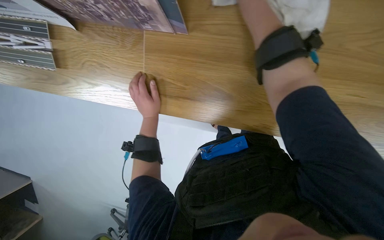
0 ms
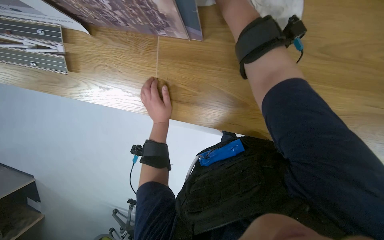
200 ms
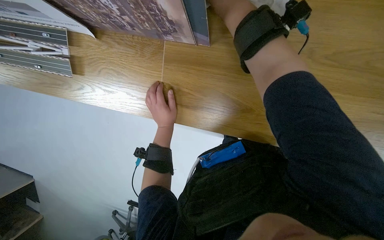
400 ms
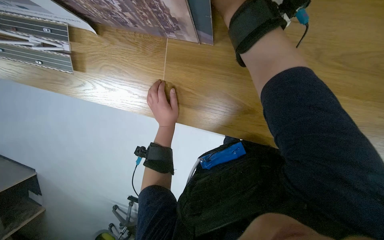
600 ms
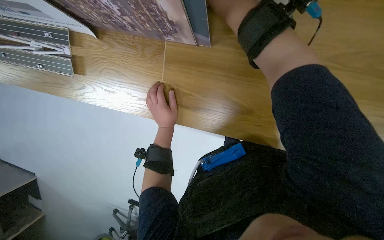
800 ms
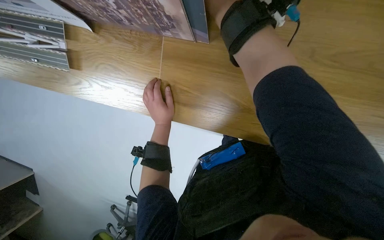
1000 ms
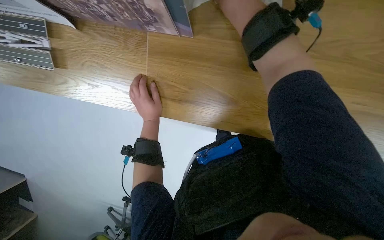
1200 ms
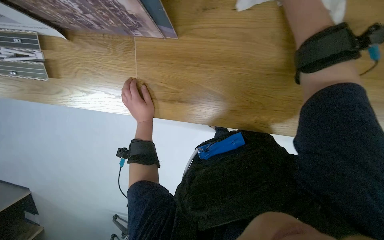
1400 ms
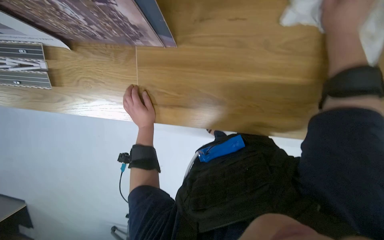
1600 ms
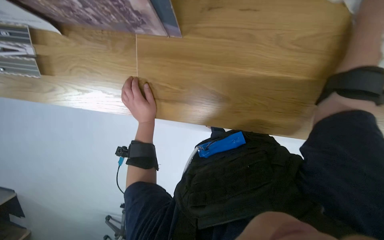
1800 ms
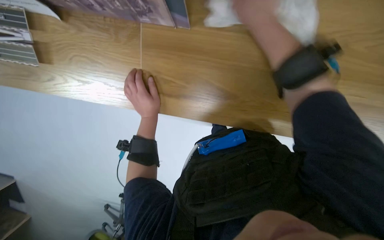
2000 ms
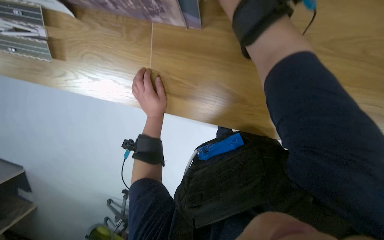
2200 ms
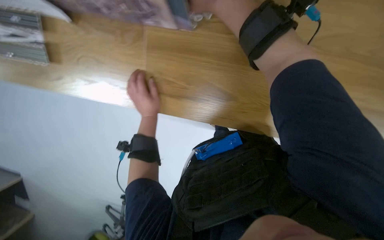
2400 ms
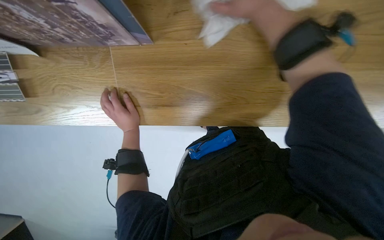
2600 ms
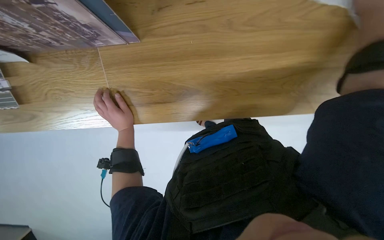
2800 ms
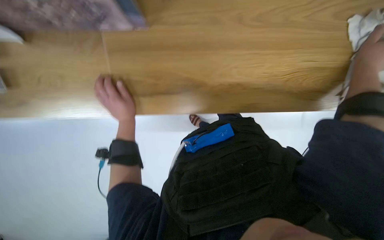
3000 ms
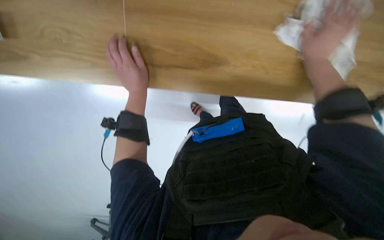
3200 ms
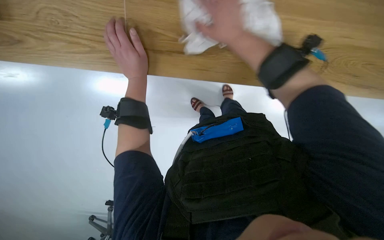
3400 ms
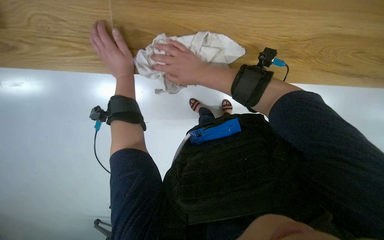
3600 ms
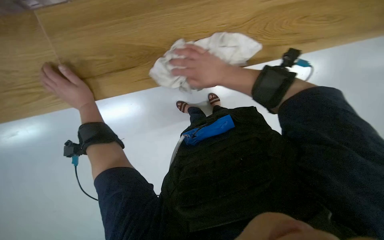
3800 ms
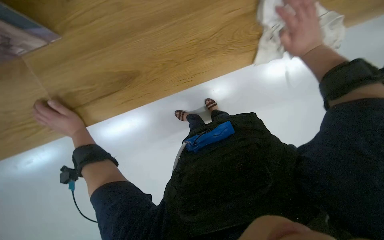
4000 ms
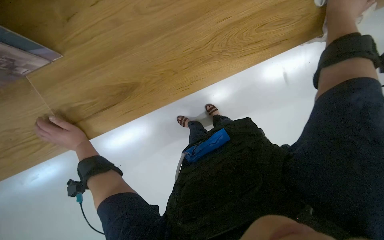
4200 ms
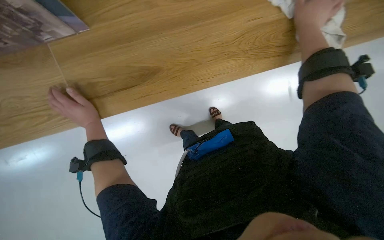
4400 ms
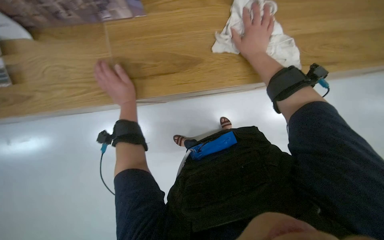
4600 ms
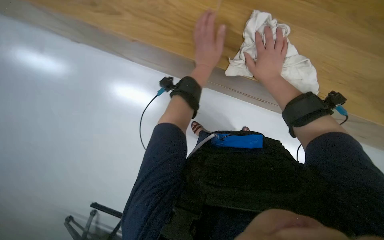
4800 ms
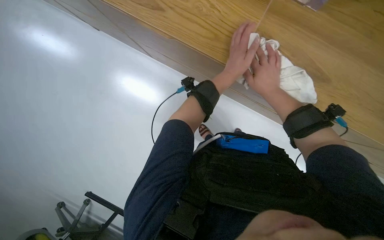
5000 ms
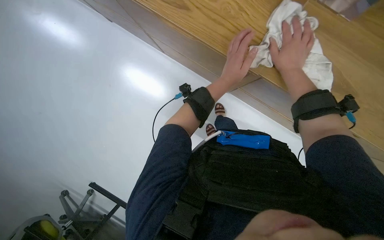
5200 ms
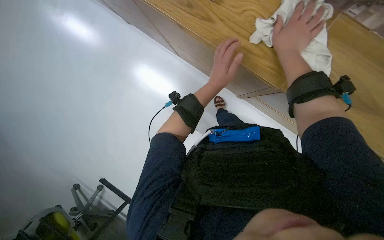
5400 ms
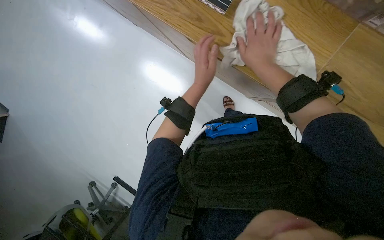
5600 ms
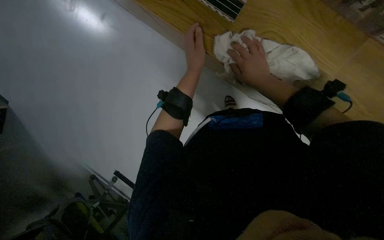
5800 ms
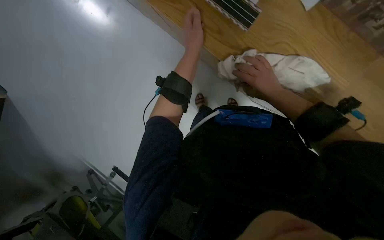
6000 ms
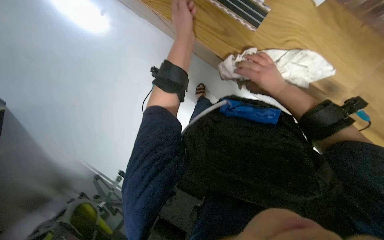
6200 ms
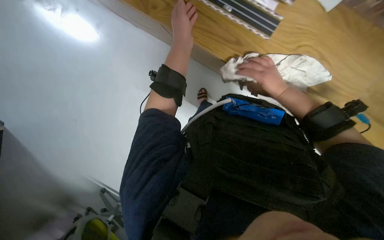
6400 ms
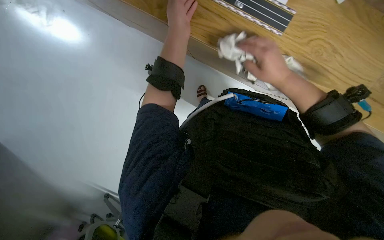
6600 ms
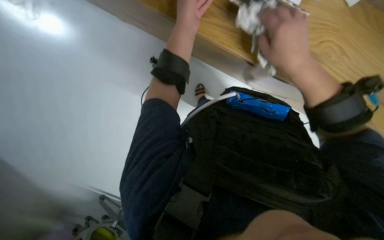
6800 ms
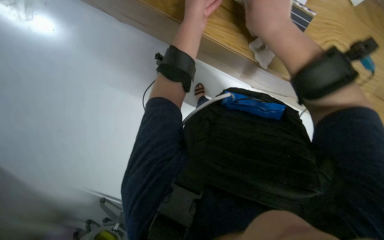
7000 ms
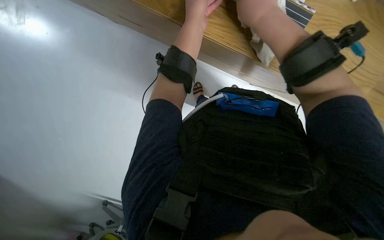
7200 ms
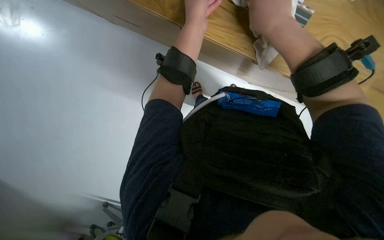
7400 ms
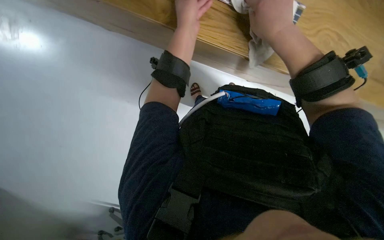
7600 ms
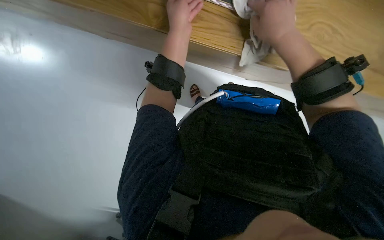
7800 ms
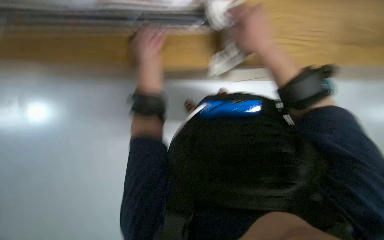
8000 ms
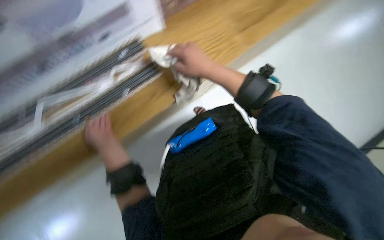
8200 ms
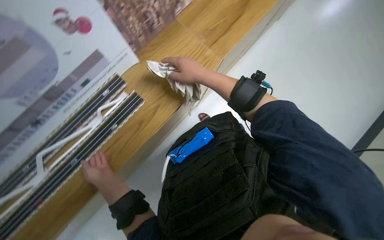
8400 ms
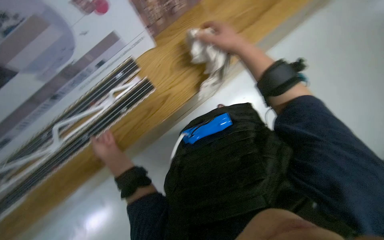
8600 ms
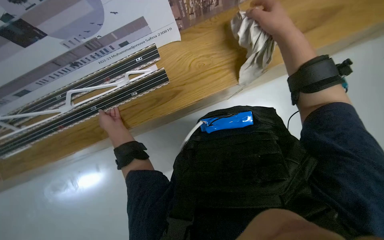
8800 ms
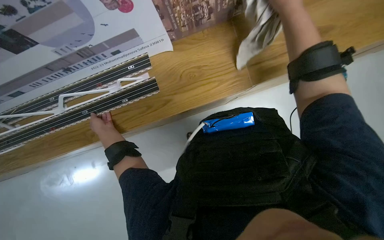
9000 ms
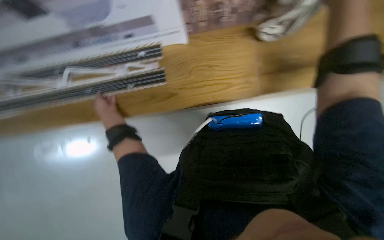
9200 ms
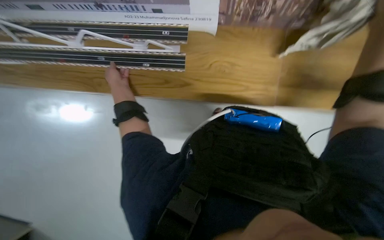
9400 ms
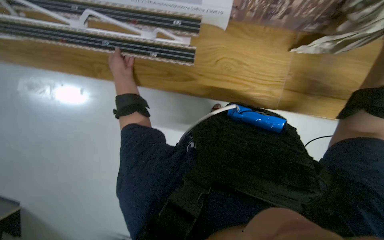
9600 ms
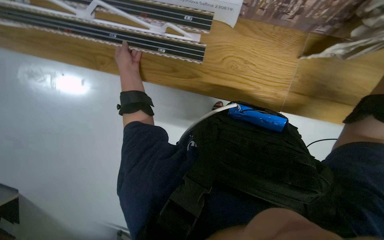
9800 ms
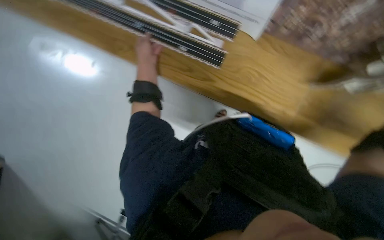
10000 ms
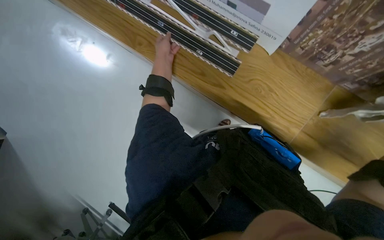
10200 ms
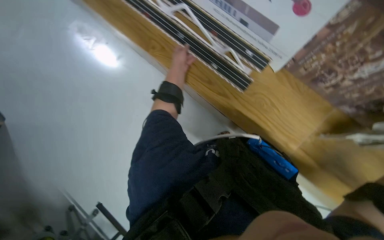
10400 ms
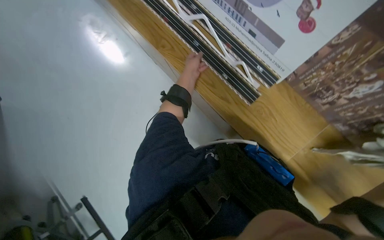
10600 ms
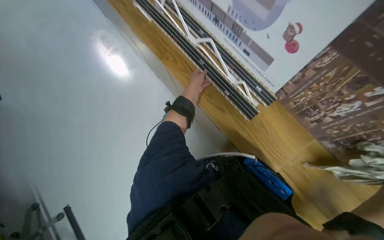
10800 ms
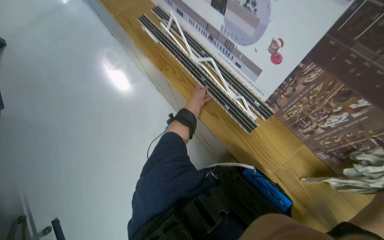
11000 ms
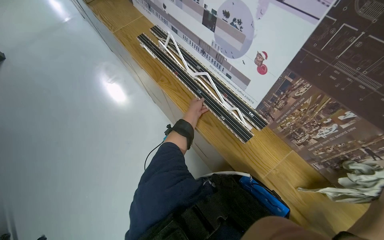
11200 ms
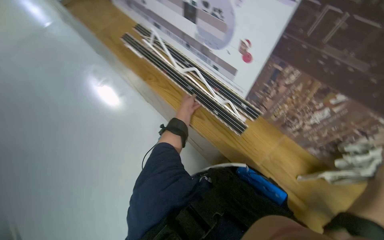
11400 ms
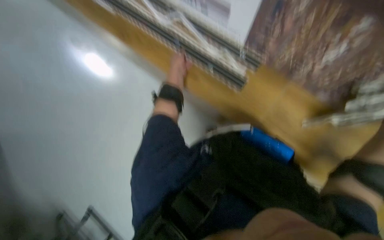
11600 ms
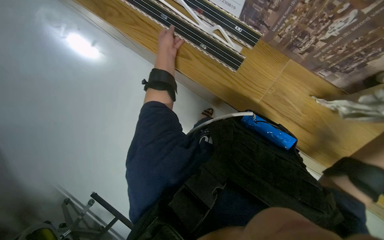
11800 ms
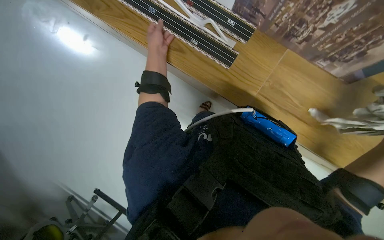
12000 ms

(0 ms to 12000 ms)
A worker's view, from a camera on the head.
Job: wiping surfaces.
The whole recording: Wiping wooden desk surface. The worker wipes the wooden desk surface with a white cloth.
4400 ms - 6000 ms: The view tilts about 15 degrees downward. The right hand moves nearer and farther over roughly 15 cm, changing direction 2 times, while the left hand is displaced up the picture and to the right by some 40 cm.
6000 ms - 7600 ms: The right hand goes about 20 cm nearer to the camera, to the left and up the picture.
9000 ms - 10400 ms: The scene rotates clockwise by about 50 degrees.
10400 ms - 12000 ms: The head turns to the right by some 20 degrees.

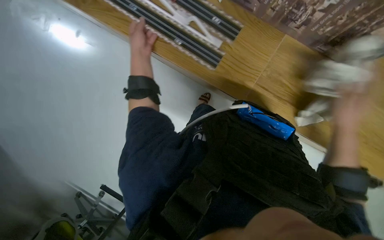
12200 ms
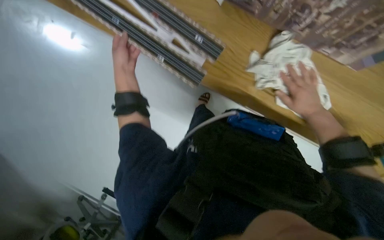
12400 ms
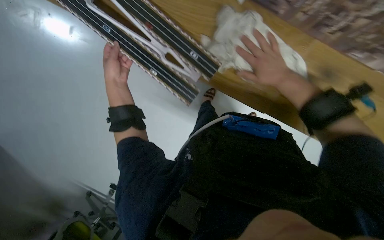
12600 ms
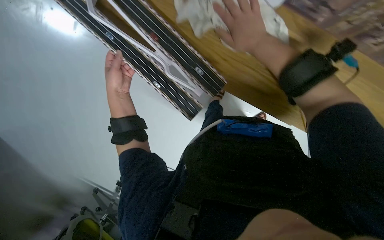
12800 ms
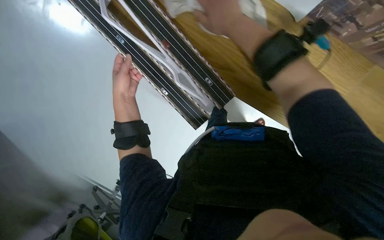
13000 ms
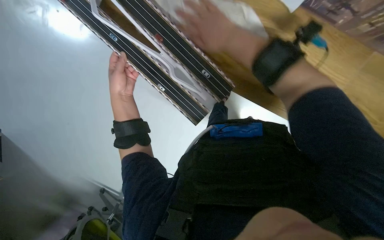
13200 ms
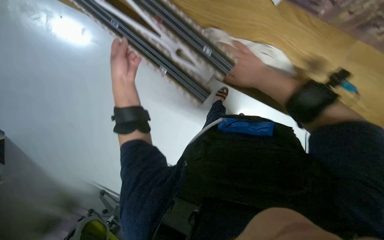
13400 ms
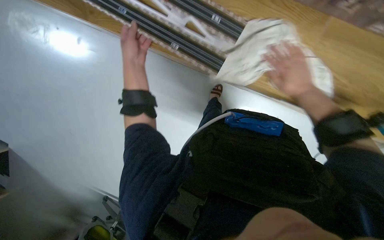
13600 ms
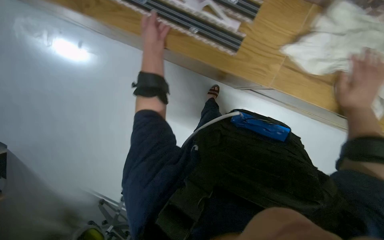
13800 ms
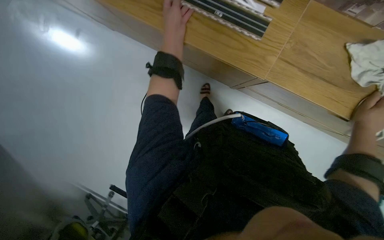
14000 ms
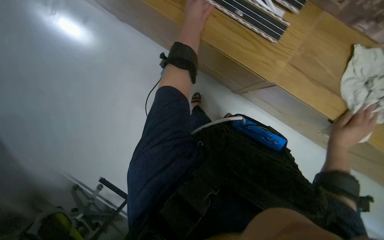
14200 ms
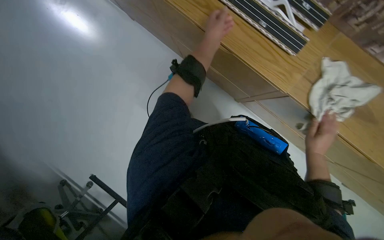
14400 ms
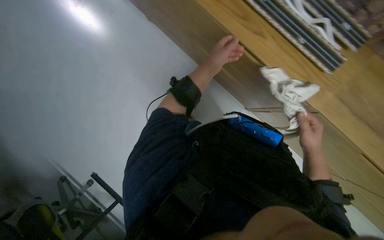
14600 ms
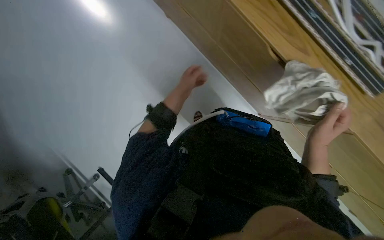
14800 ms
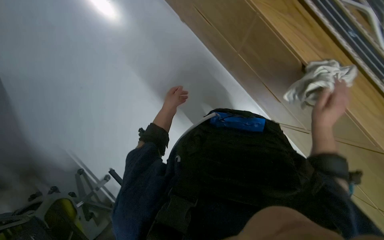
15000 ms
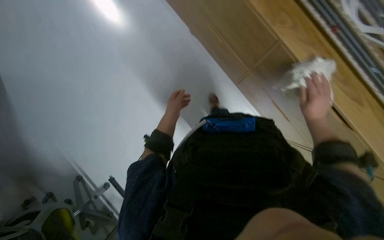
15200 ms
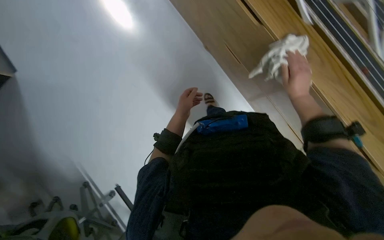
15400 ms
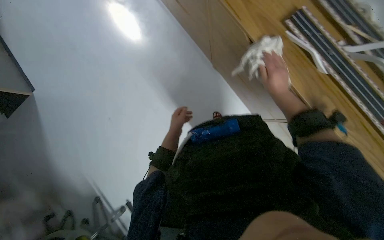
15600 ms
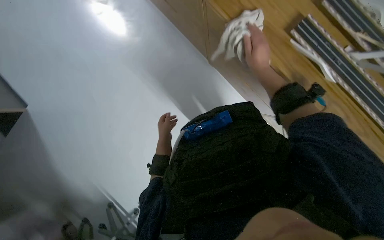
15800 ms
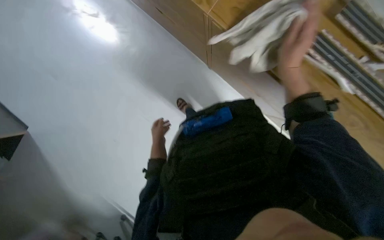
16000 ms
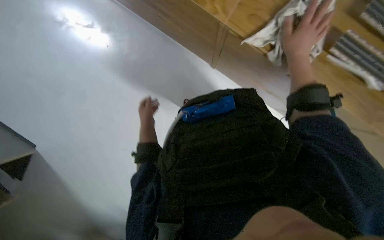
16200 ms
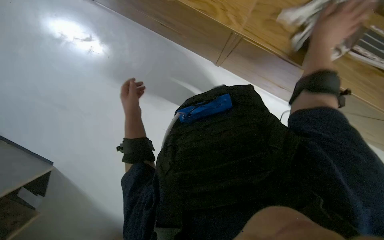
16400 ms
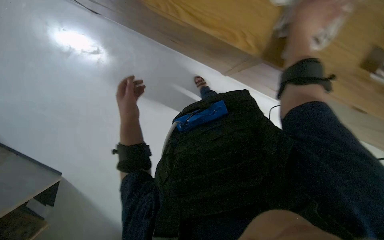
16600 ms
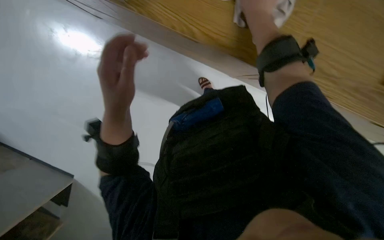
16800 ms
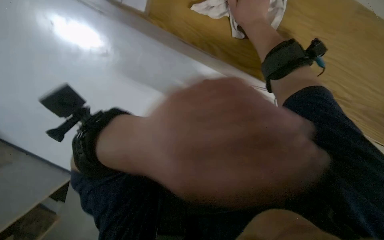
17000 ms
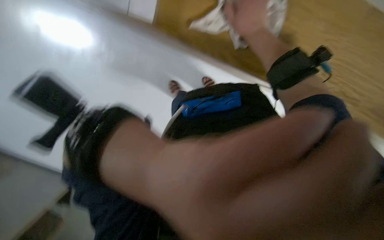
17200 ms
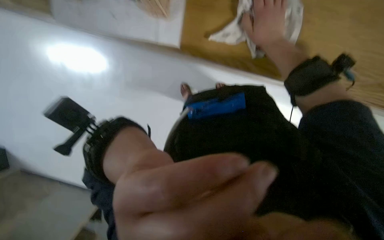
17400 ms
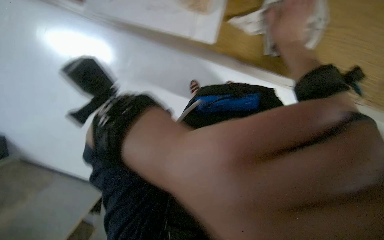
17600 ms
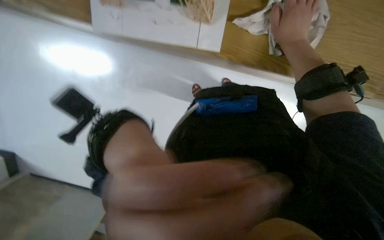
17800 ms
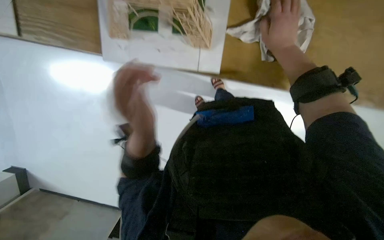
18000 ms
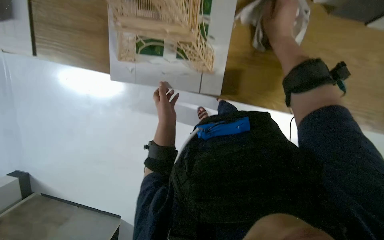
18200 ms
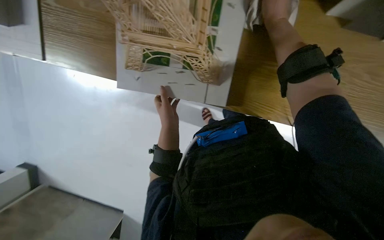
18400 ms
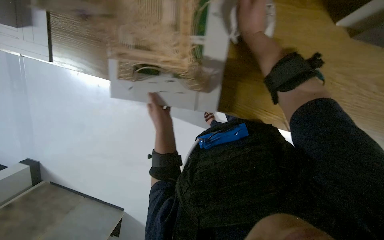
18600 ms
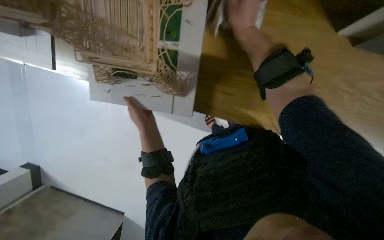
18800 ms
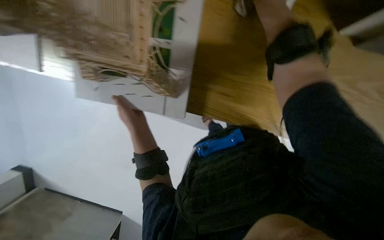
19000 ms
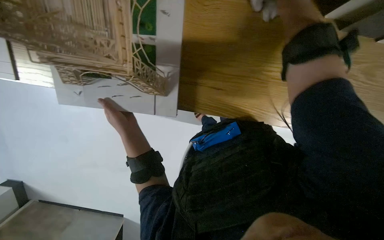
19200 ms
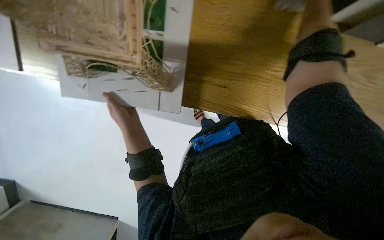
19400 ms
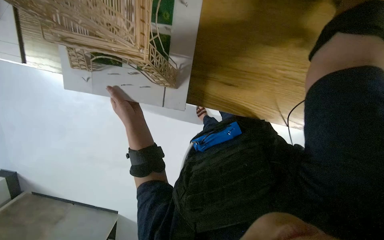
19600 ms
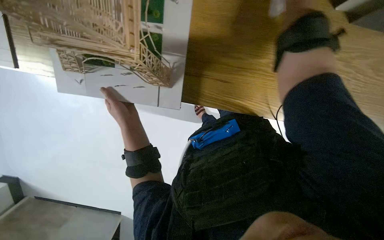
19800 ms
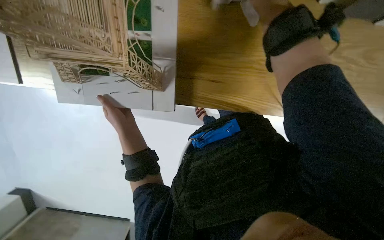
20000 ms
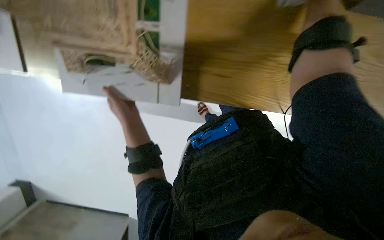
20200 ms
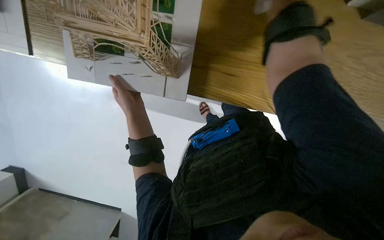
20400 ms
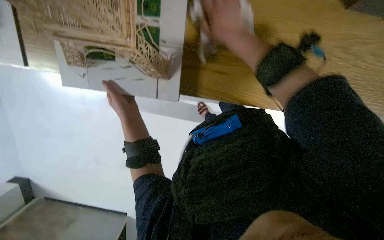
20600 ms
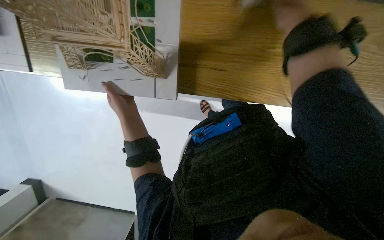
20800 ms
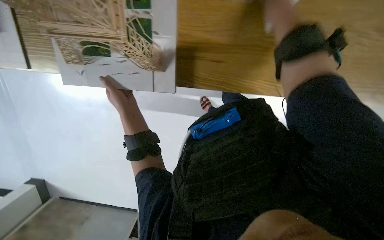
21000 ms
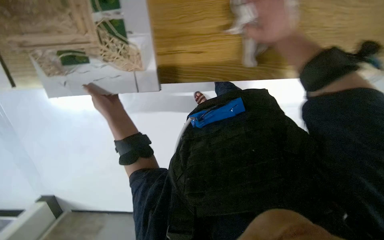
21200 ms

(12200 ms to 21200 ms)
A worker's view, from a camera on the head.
Job: wiping surfaces.
The whole recording: Wiping wooden desk surface. The worker wipes the wooden desk surface with a white cloth.
12200 ms - 13800 ms: The left hand reaches roughly 10 cm down the picture, then returns; the right hand is displaced up the picture by approximately 15 cm, and travels to the left and back again, about 35 cm each way.
13800 ms - 15200 ms: The wearer looks some 20 degrees further downward. The right hand shifts roughly 15 cm farther from the camera, and goes down the picture and returns, some 15 cm each way. Meanwhile the left hand shifts approximately 40 cm down the picture and farther from the camera.
15200 ms - 16600 ms: The left hand moves nearer to the camera and to the left, some 20 cm; the right hand swings left and right, some 20 cm each way, with 2 reversals.
16600 ms - 18200 ms: The view pans to the left by some 20 degrees. The left hand goes nearer to the camera and returns, approximately 40 cm each way, while the right hand heads farther from the camera, covering approximately 10 cm.
